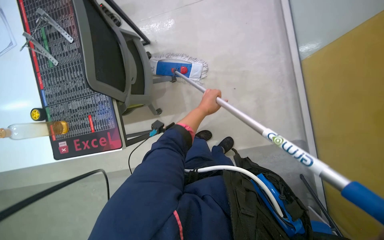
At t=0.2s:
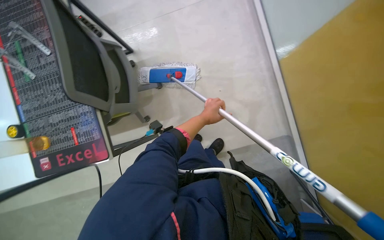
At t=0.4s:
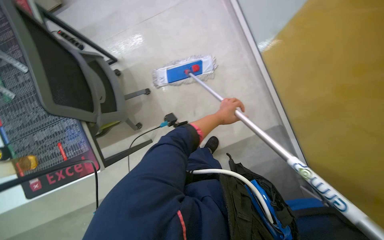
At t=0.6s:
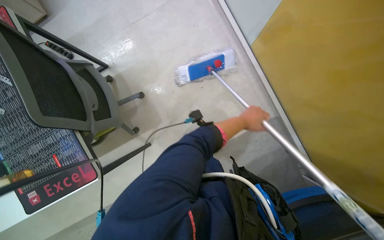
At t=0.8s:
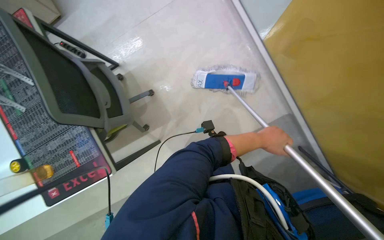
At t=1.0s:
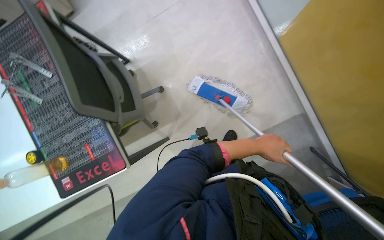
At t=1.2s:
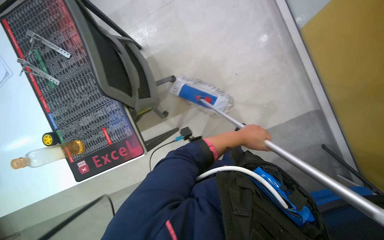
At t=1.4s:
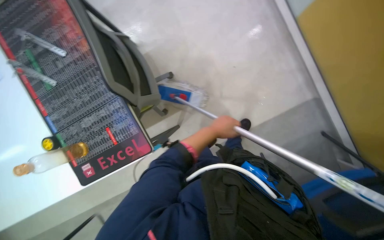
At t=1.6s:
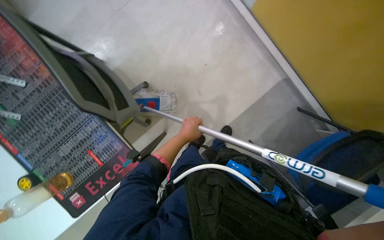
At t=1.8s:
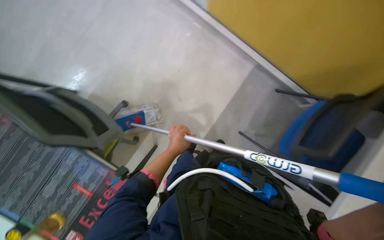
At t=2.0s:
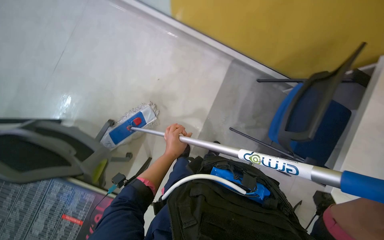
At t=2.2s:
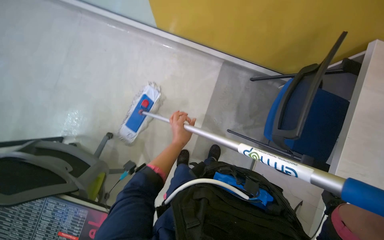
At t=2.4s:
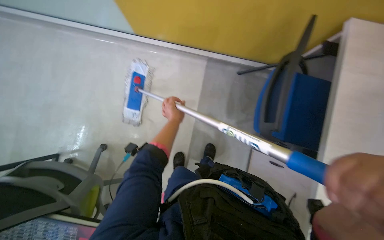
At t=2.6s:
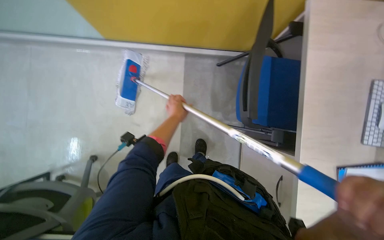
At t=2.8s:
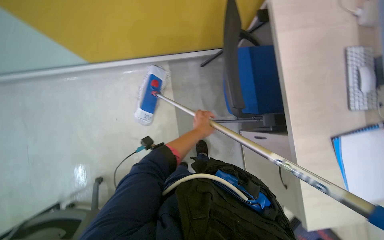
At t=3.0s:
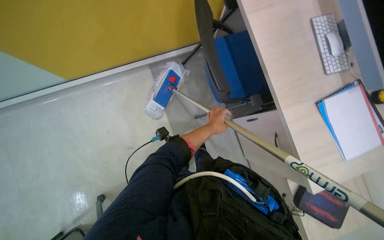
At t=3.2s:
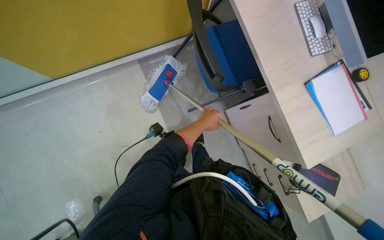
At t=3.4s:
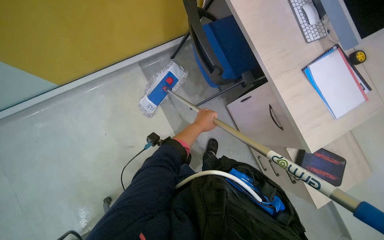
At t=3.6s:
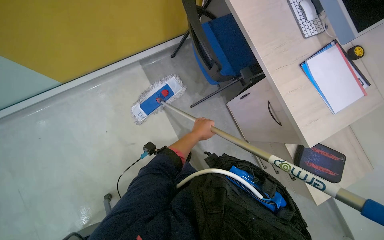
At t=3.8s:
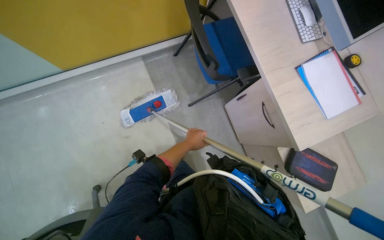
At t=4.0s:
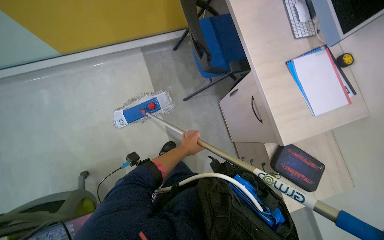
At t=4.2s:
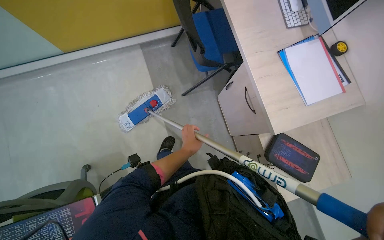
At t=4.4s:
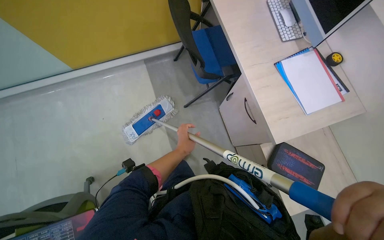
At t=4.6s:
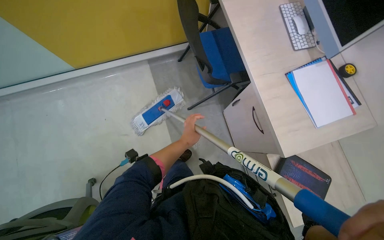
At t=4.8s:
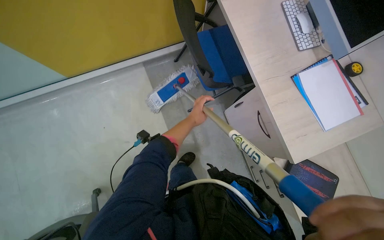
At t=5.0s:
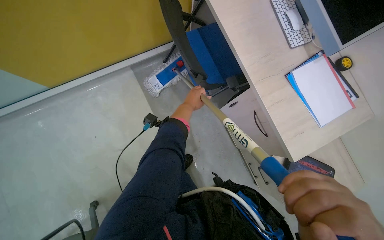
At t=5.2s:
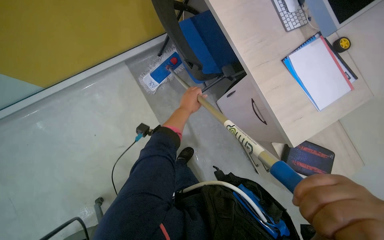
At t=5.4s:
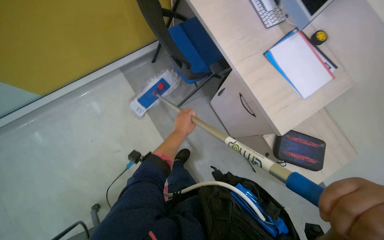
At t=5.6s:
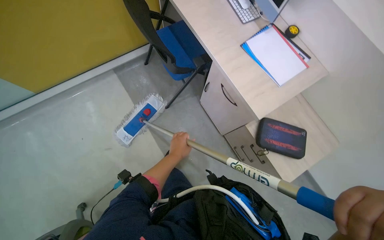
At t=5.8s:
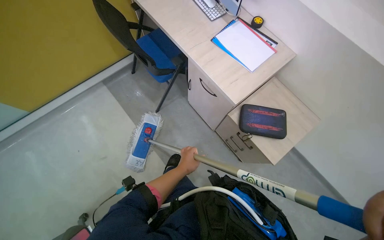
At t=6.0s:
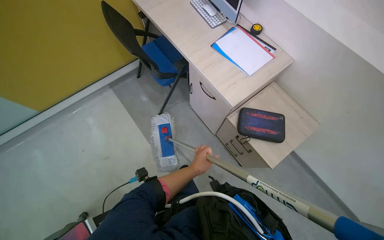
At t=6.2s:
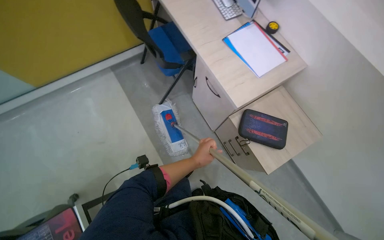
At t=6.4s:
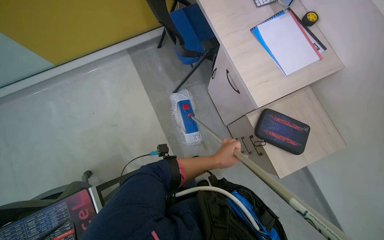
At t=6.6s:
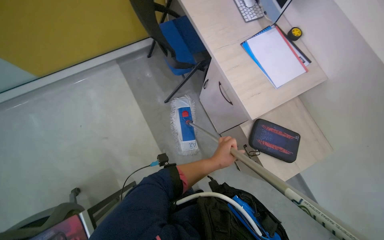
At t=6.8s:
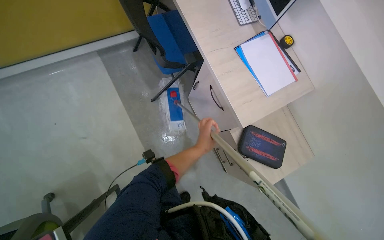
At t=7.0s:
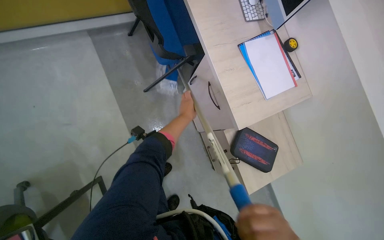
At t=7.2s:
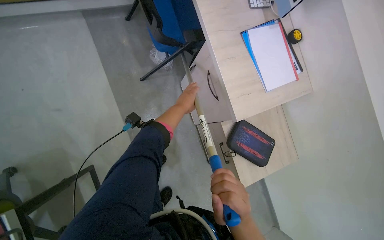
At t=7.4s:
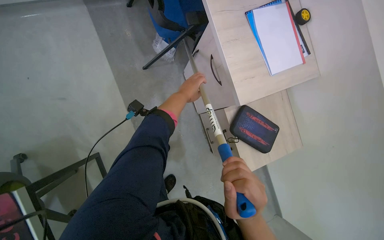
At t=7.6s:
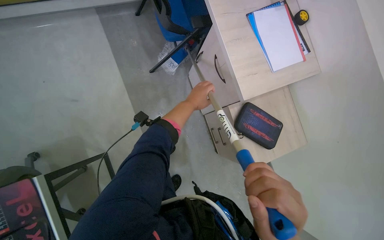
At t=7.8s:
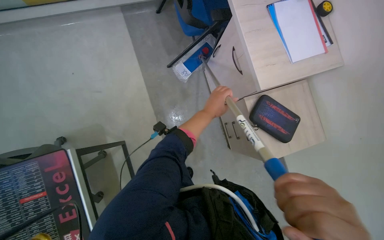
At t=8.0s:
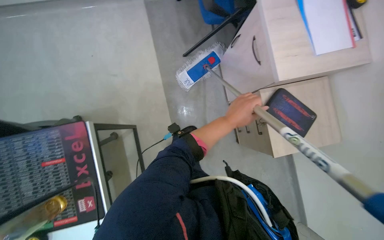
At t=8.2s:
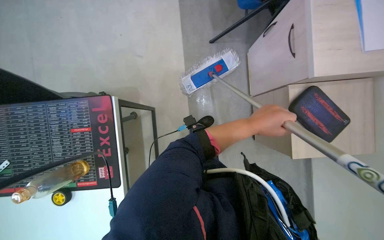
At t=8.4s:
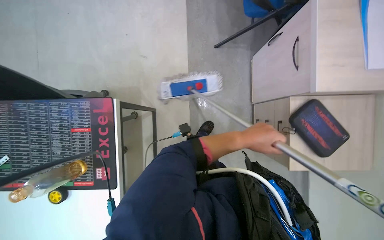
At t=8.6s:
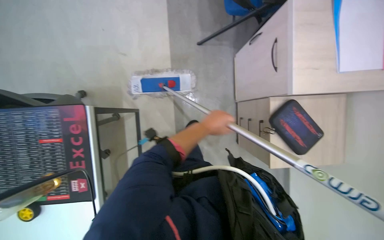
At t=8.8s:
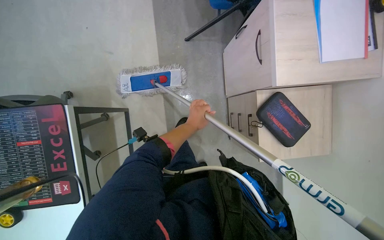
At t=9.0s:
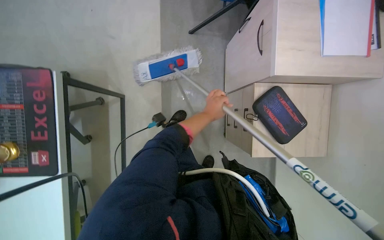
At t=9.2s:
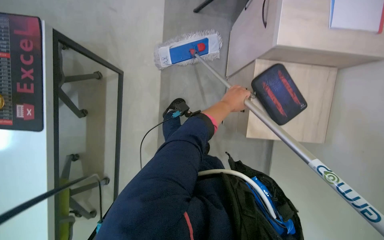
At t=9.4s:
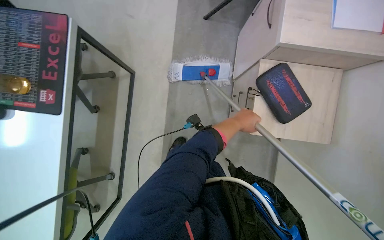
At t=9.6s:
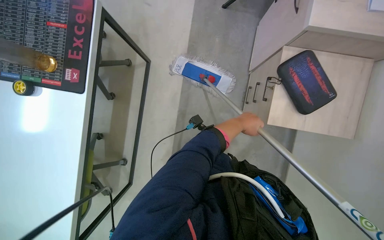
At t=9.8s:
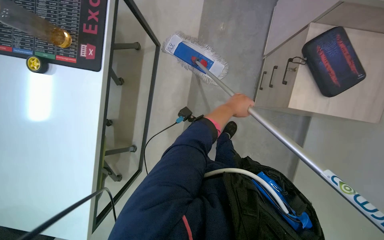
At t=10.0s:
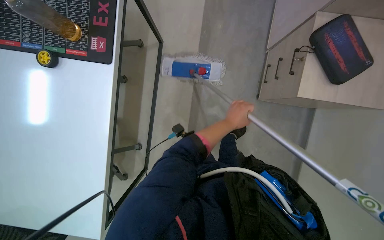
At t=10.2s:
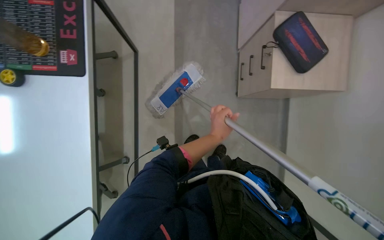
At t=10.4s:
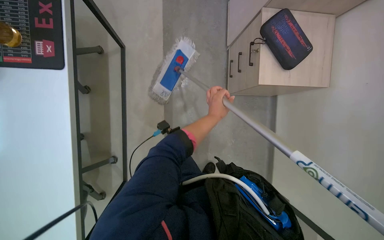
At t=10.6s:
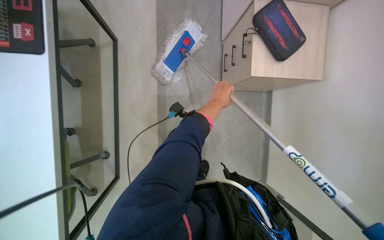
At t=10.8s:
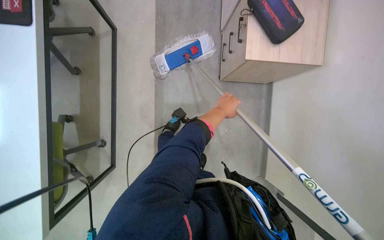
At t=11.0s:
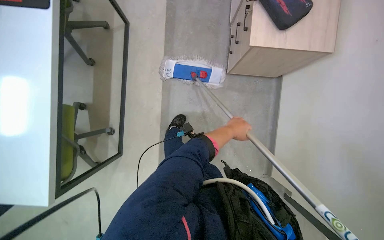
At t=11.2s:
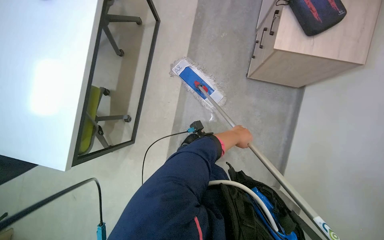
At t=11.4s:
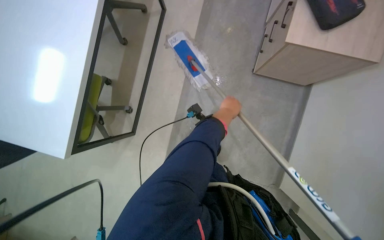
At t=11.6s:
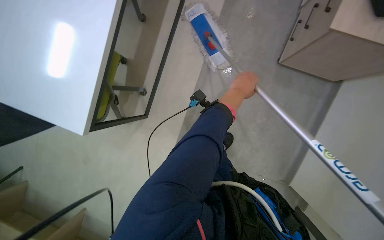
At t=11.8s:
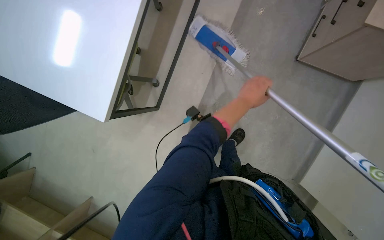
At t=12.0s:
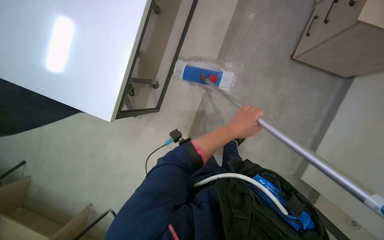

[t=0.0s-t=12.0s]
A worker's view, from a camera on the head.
Job: mopping floor.
The whole recording: Mopping office floor. The worker mops the floor in the office, moving around desks and chairs.
t=0.0s to t=1.6s: Everything in view rotates roughly 30 degrees counterclockwise. The left hand goes approximately 20 cm down the picture, and reaches approximately 30 cm to the right, then returns.
t=1.6s to t=3.0s: Everything in view rotates some 30 degrees counterclockwise.
t=3.0s to t=4.4s: The left hand shifts about 20 cm down the picture.
t=4.4s to t=6.0s: The wearer looks approximately 15 degrees further upward. The left hand reaches roughly 20 cm up the picture, then returns.
t=6.0s to t=7.6s: The camera pitches downward, by some 15 degrees. The left hand moves up the picture, approximately 20 cm.
t=9.0s to t=10.4s: The head travels approximately 40 cm.
t=10.4s to t=12.0s: The head rotates approximately 25 degrees to the left. The left hand moves up and down the picture over approximately 15 cm, changing direction 2 times.

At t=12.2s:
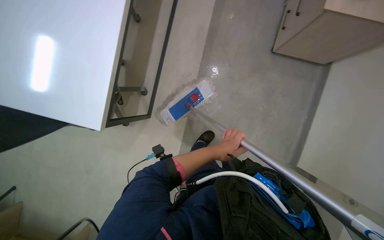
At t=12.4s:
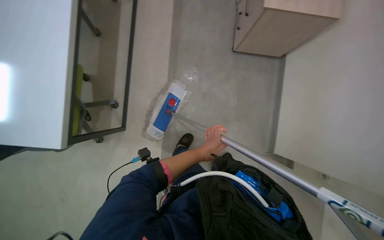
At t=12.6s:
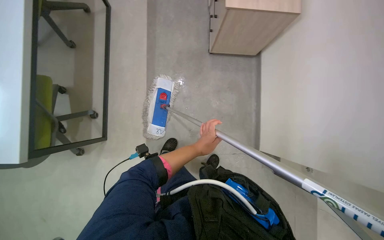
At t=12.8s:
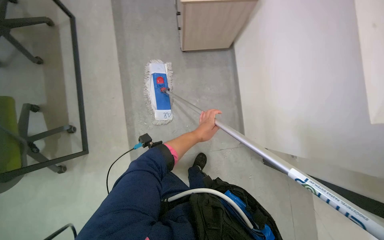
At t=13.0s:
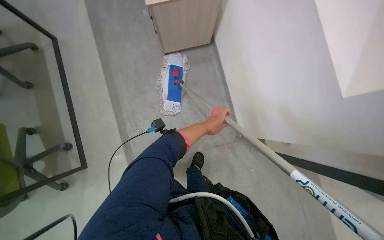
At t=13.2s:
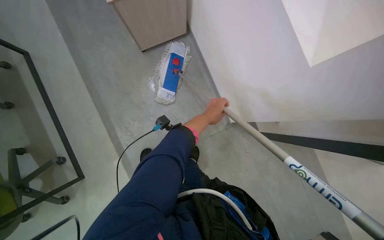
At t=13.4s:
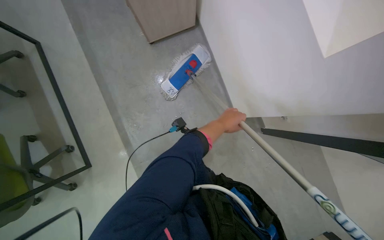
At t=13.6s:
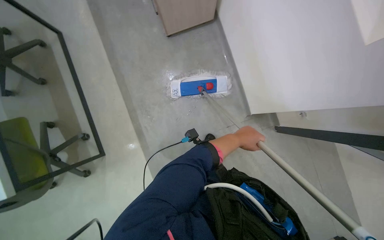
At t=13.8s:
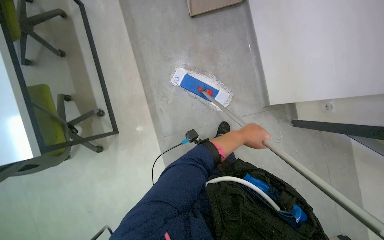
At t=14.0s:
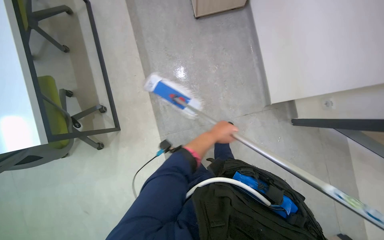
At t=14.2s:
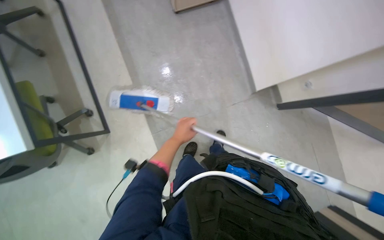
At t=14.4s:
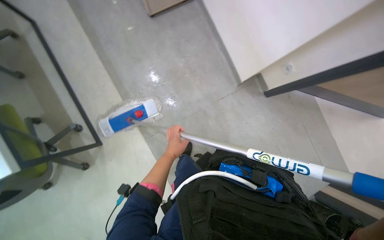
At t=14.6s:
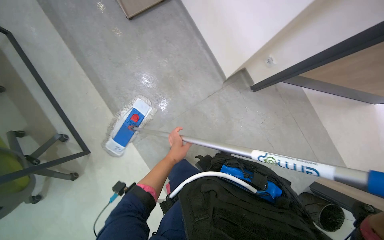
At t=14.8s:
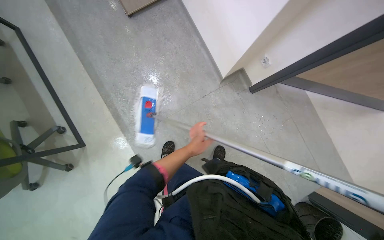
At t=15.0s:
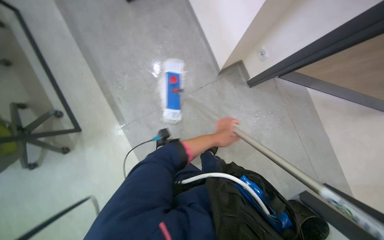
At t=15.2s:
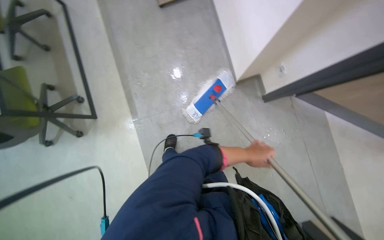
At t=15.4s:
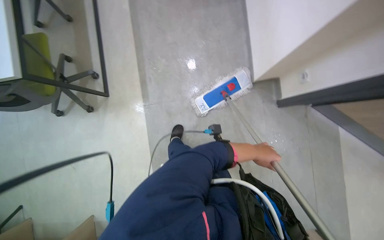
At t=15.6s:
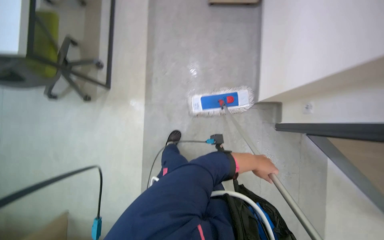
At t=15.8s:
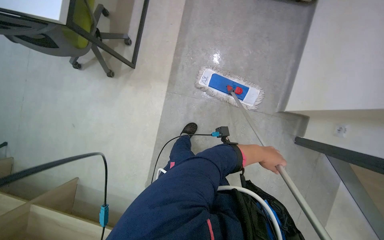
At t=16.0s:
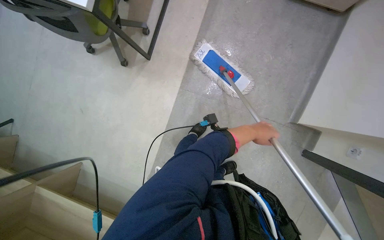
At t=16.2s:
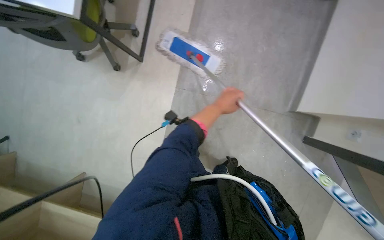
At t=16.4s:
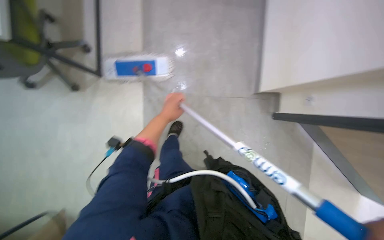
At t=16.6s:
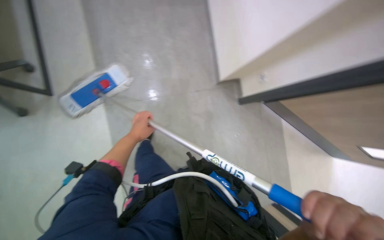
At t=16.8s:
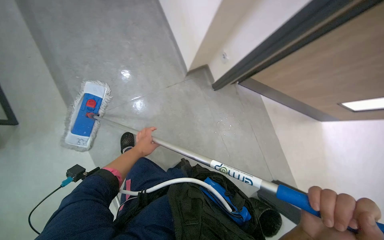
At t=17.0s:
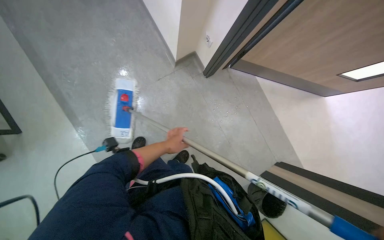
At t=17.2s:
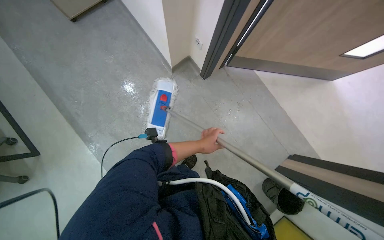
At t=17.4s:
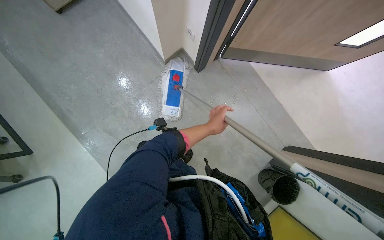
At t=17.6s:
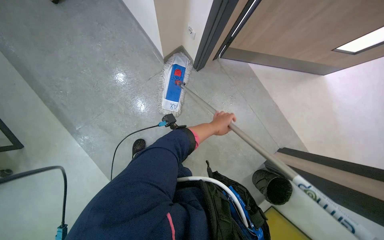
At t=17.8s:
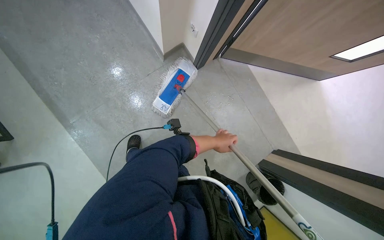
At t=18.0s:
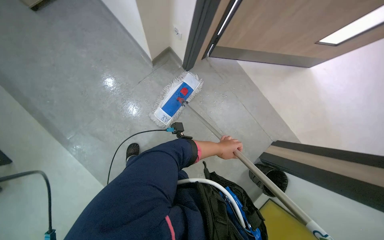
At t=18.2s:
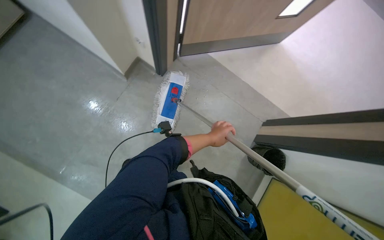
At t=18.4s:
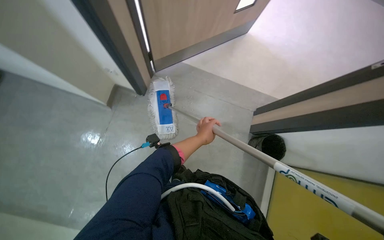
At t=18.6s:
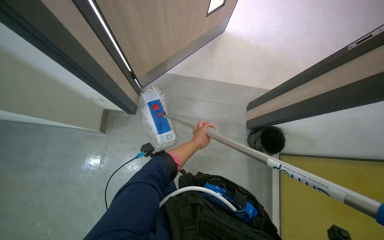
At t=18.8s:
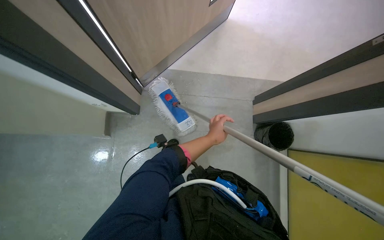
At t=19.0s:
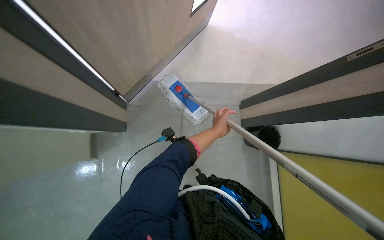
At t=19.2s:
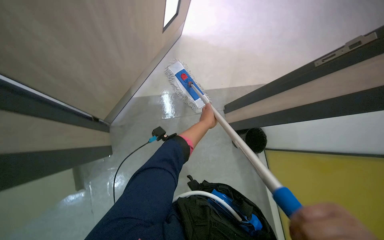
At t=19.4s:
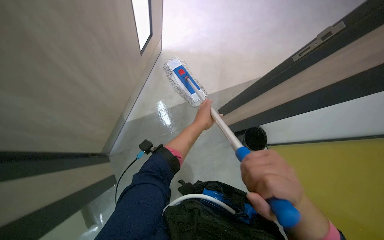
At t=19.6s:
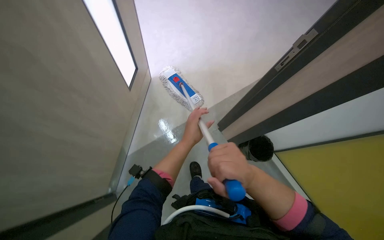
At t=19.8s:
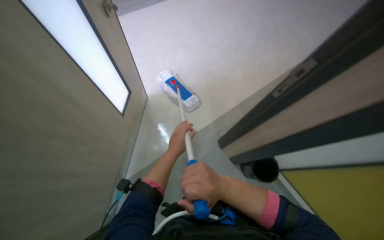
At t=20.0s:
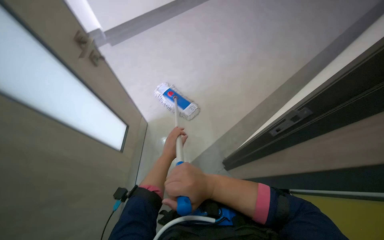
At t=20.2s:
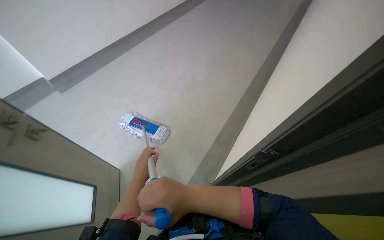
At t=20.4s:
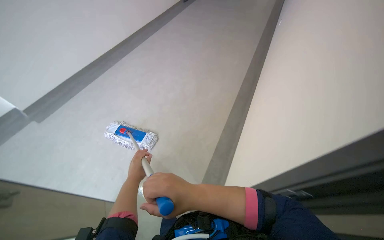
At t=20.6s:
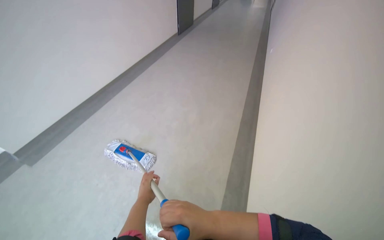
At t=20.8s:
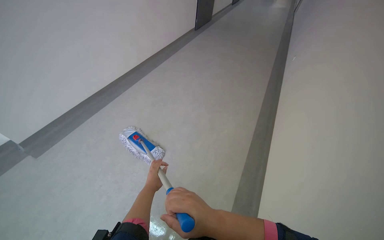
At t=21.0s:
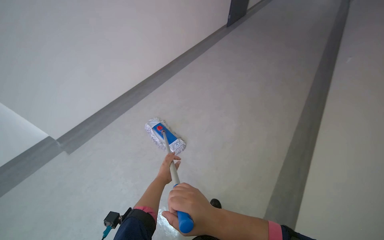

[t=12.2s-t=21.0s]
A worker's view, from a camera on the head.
Job: mopping floor.
The whole recording: Mopping office floor. The worker mops the floor in the office, moving around desks and chairs.
t=12.2s to t=13.6s: Everything in view rotates some 35 degrees counterclockwise.
t=13.6s to t=15.2s: The left hand is displaced down the picture by approximately 20 cm, and moves approximately 25 cm to the left and comes back.
t=16.6s to t=18.0s: The left hand travels to the right by roughly 35 cm.
t=18.0s to t=19.6s: Everything in view rotates some 70 degrees counterclockwise.
t=19.6s to t=21.0s: The view tilts about 15 degrees upward. The scene rotates counterclockwise by some 40 degrees.
